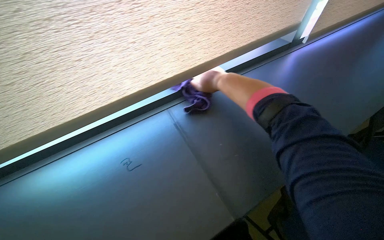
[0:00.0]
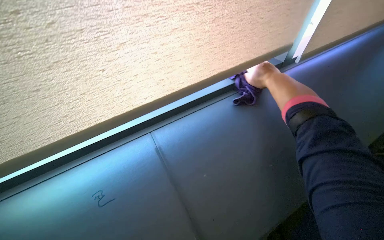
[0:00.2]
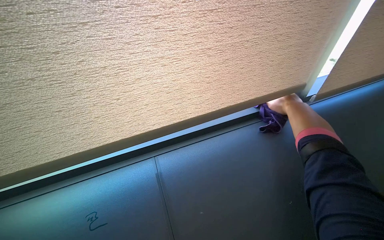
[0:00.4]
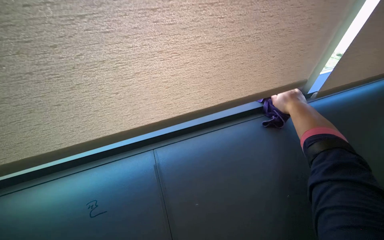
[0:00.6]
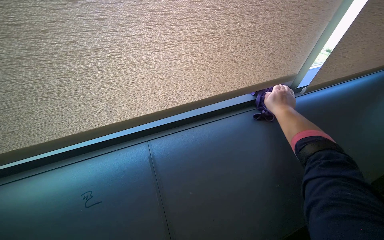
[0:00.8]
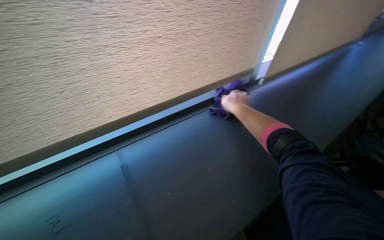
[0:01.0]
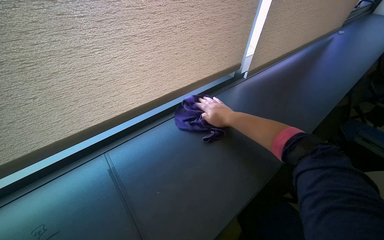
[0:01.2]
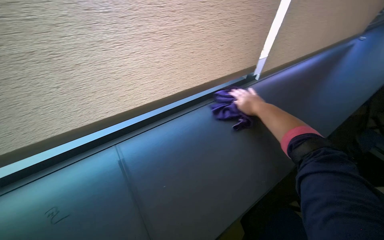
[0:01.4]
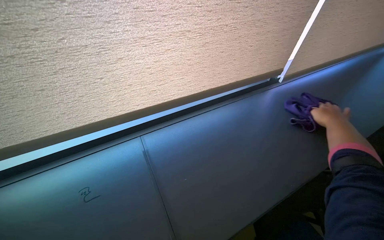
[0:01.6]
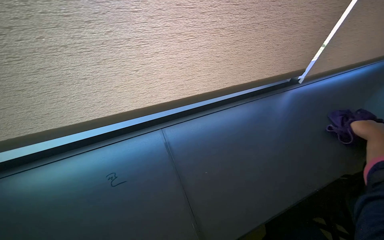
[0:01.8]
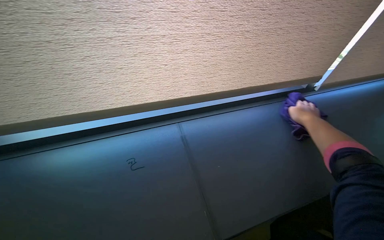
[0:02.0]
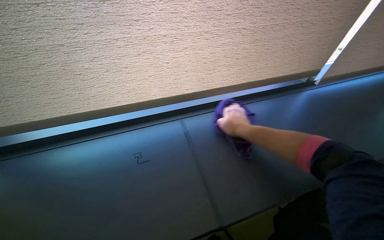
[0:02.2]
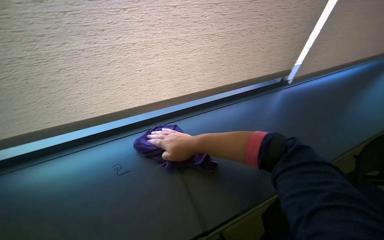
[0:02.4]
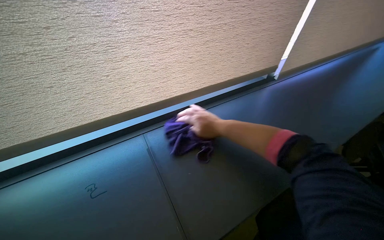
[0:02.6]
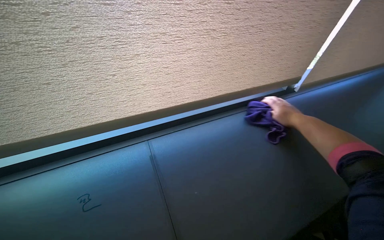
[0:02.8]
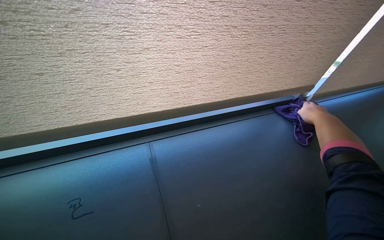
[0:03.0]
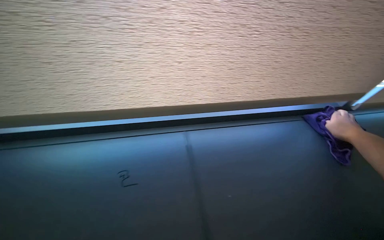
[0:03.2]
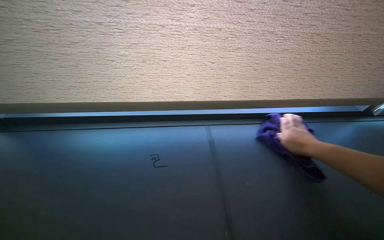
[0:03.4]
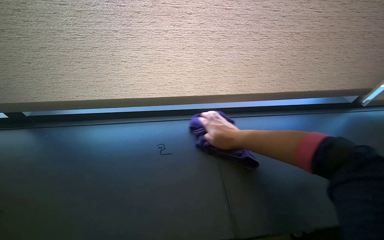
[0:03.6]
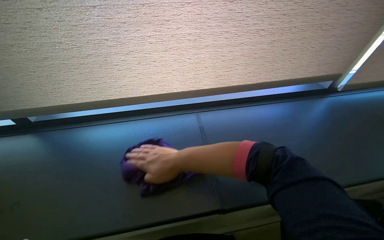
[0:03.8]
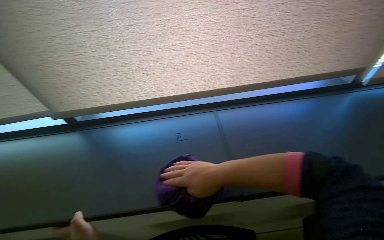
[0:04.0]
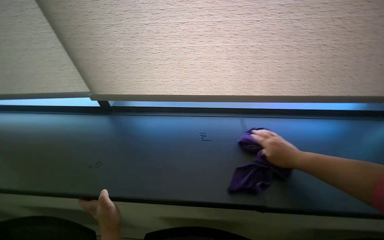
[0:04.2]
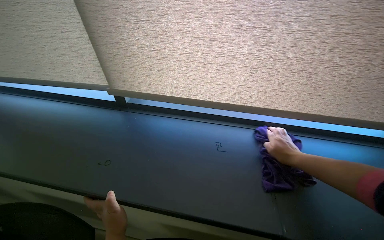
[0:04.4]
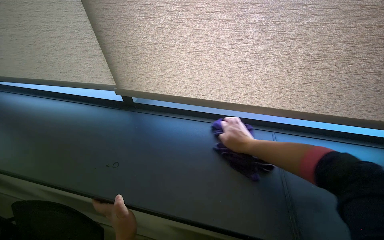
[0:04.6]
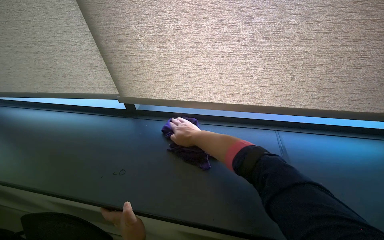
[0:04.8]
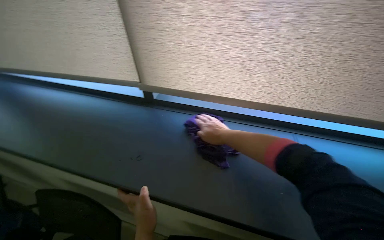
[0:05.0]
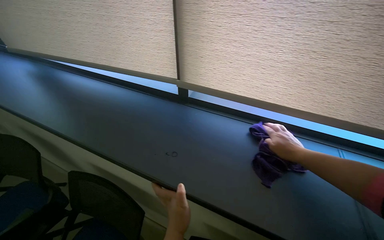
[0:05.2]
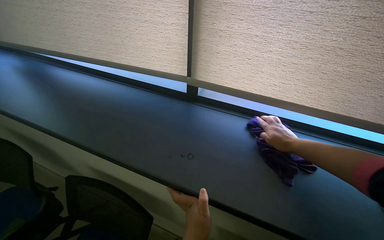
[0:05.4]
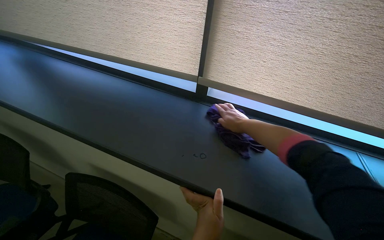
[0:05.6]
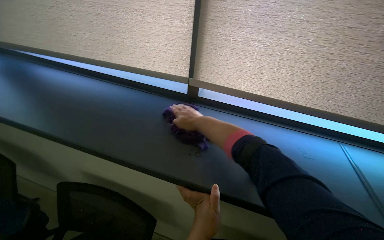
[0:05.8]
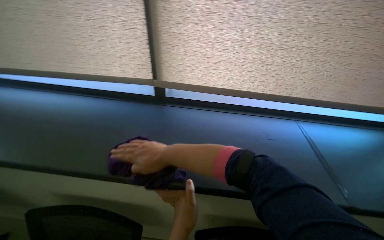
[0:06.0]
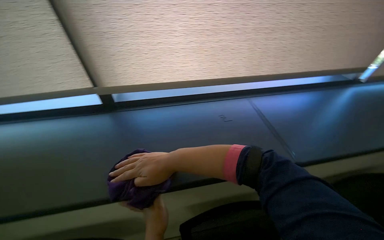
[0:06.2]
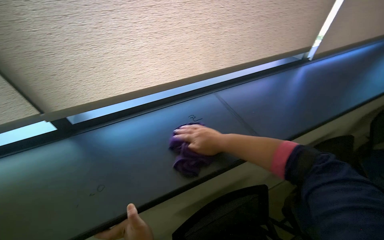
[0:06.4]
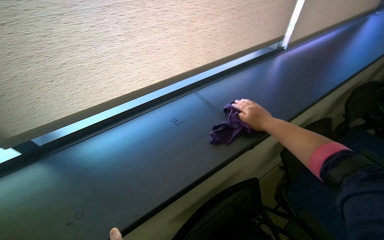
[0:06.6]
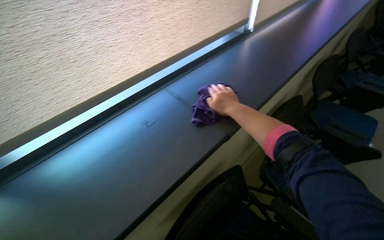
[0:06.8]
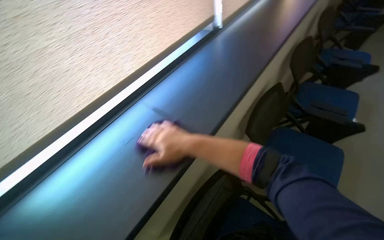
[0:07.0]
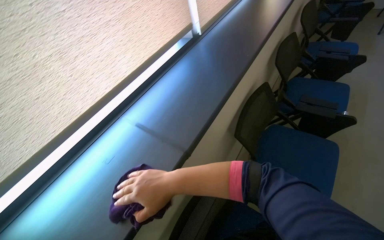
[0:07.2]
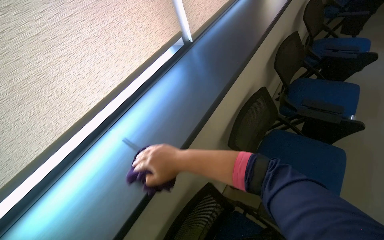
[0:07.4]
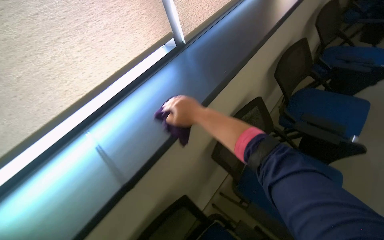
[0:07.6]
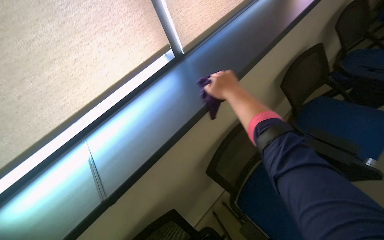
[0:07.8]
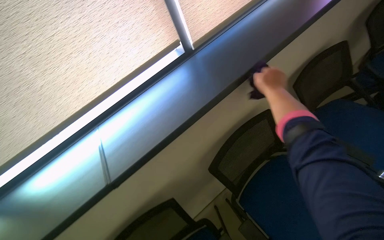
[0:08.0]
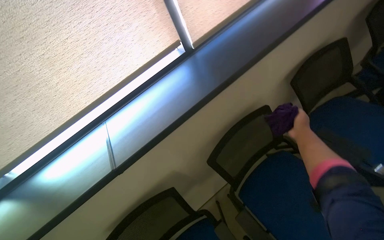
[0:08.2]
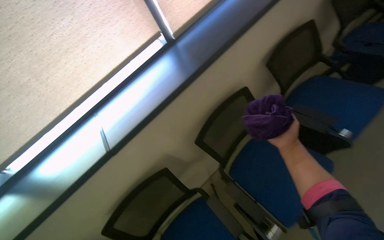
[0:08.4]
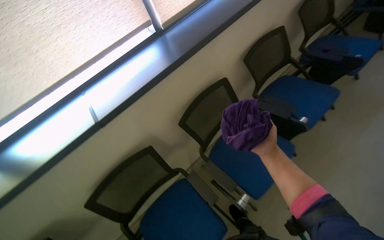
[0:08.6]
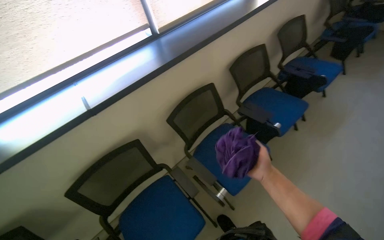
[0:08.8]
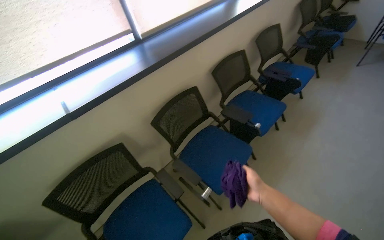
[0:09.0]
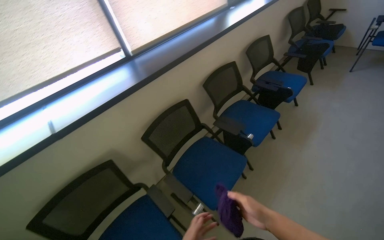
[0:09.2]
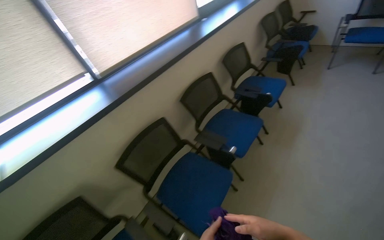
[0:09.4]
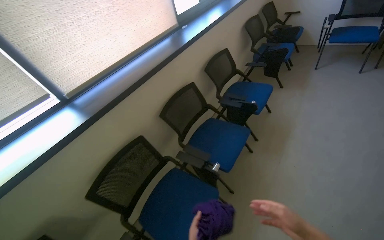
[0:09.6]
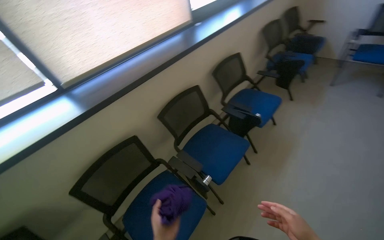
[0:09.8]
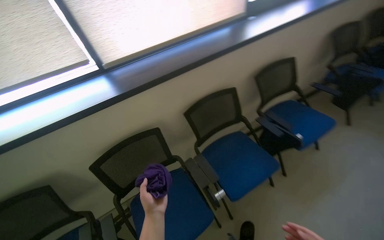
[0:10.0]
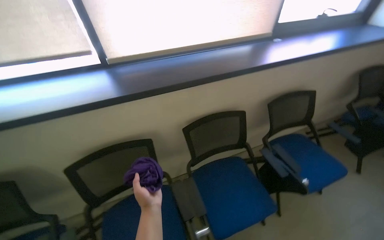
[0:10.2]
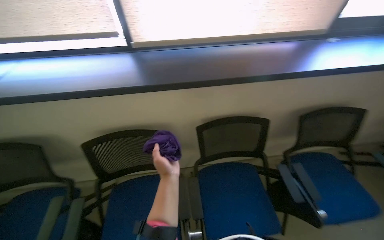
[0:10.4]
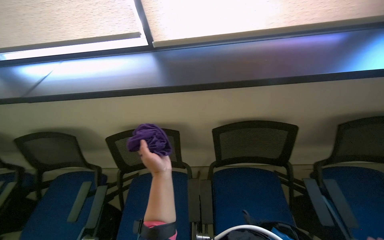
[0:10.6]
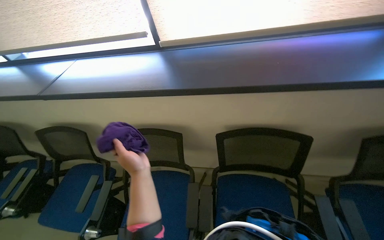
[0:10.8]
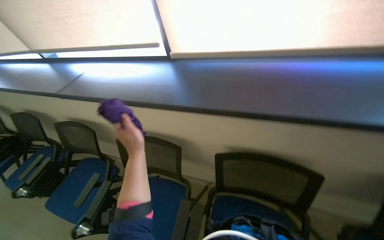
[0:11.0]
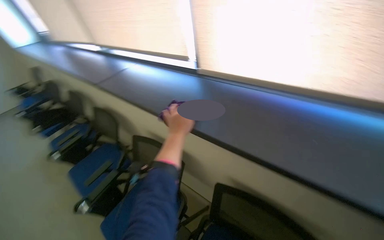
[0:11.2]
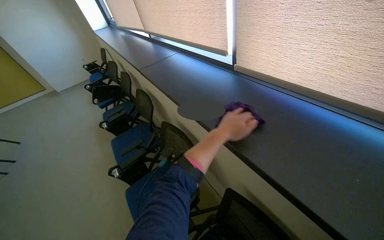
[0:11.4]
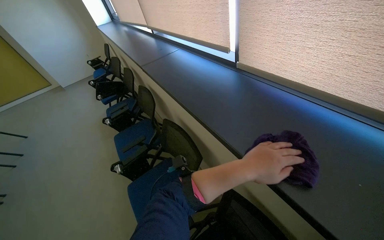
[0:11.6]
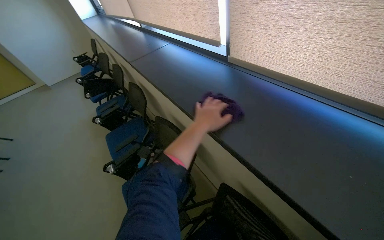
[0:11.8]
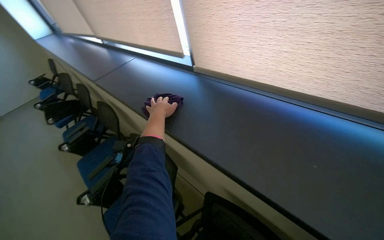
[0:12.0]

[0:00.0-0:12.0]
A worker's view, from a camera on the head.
Job: wiping surfaces.
The whole recording: Wiping window sill. The worker wipes the window sill and frame with a purple cloth.
0:00.0 to 0:01.6: The view tips upward by approximately 15 degrees.
0:03.0 to 0:04.4: The wearer looks about 30 degrees further to the left. The right hand moves roughly 60 cm to the left and comes back.
0:04.4 to 0:06.0: The right hand moves left and right over about 40 cm, changing direction 2 times.
0:06.0 to 0:07.6: The camera travels some 50 cm. The head turns to the right by some 55 degrees.
0:07.6 to 0:09.0: The head travels roughly 50 cm.
0:09.0 to 0:10.4: The camera travels approximately 80 cm. The wearer looks approximately 40 degrees further to the left.
0:10.4 to 0:12.0: The camera is carried about 50 cm. The wearer looks roughly 50 degrees further to the left.

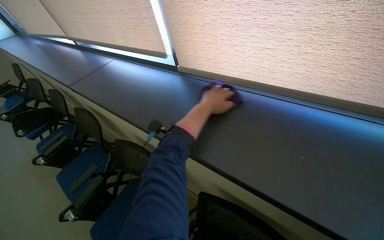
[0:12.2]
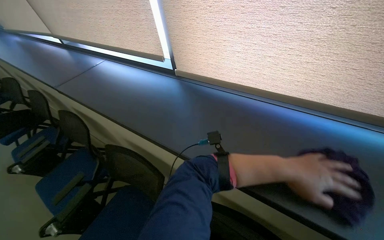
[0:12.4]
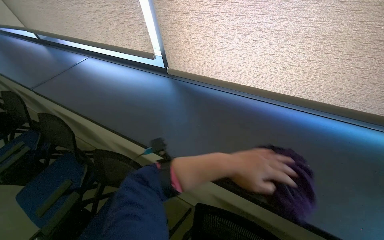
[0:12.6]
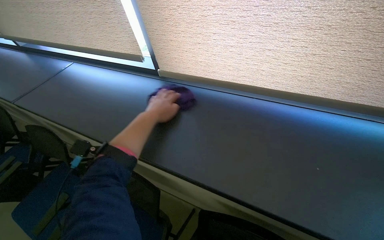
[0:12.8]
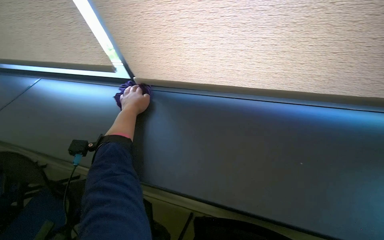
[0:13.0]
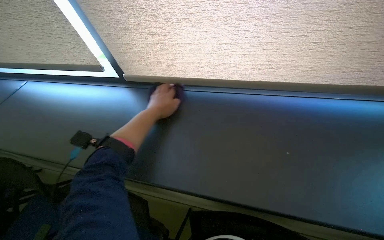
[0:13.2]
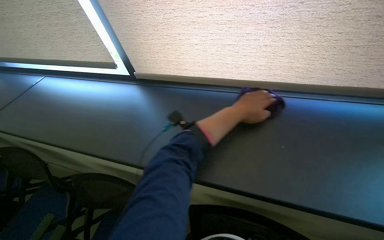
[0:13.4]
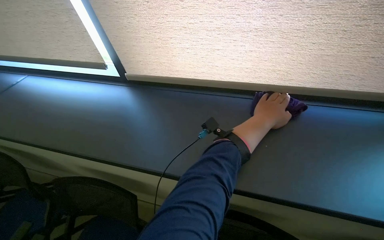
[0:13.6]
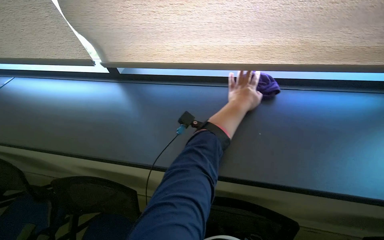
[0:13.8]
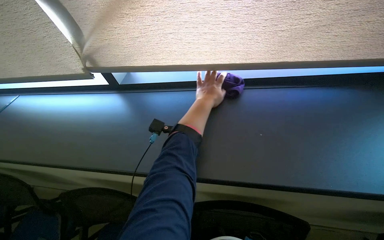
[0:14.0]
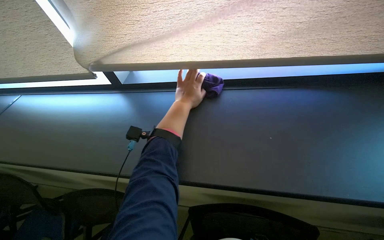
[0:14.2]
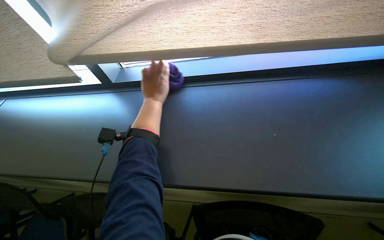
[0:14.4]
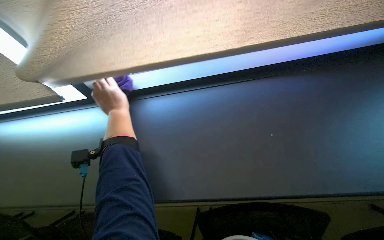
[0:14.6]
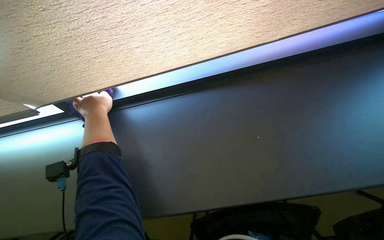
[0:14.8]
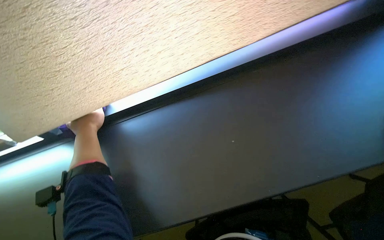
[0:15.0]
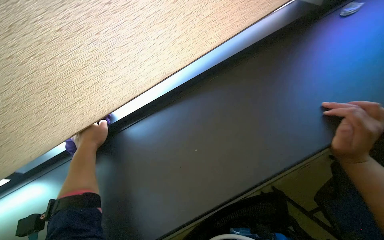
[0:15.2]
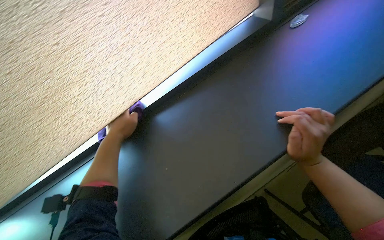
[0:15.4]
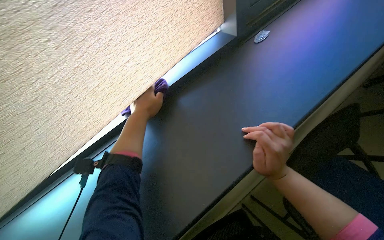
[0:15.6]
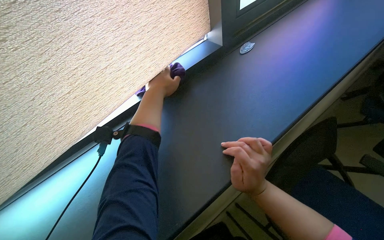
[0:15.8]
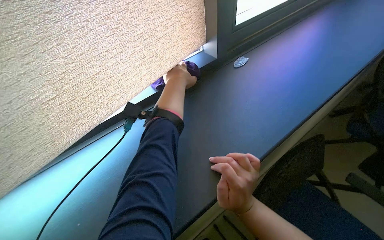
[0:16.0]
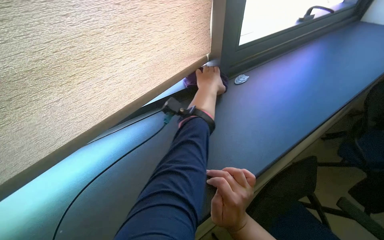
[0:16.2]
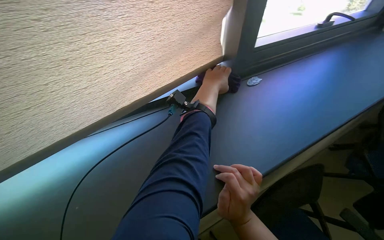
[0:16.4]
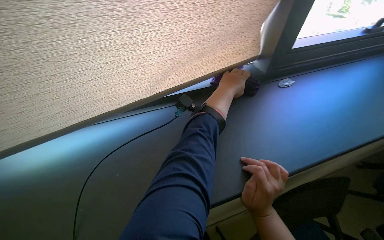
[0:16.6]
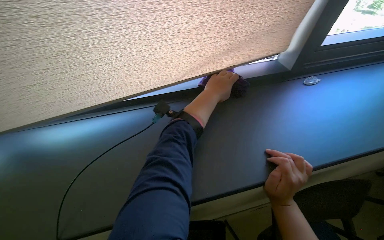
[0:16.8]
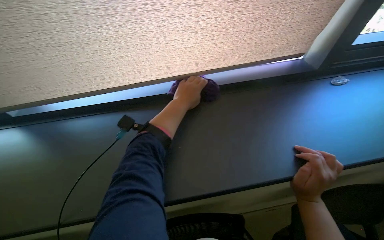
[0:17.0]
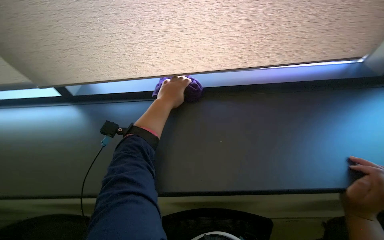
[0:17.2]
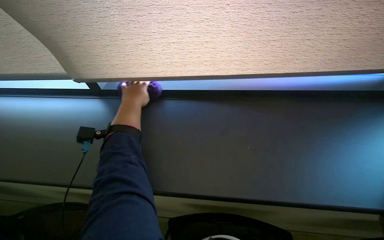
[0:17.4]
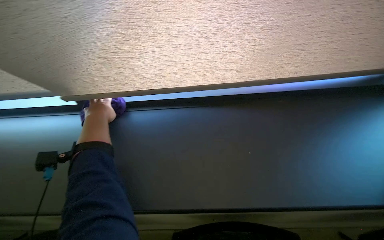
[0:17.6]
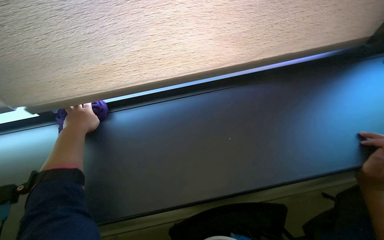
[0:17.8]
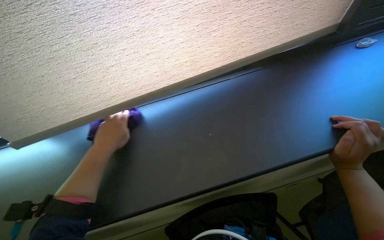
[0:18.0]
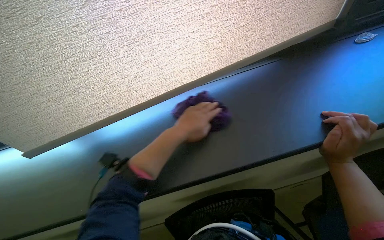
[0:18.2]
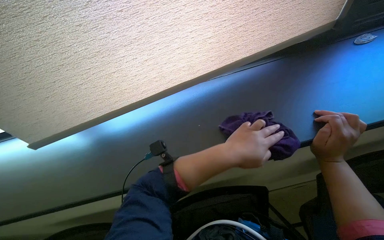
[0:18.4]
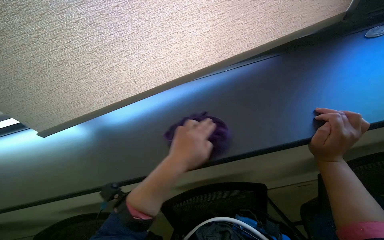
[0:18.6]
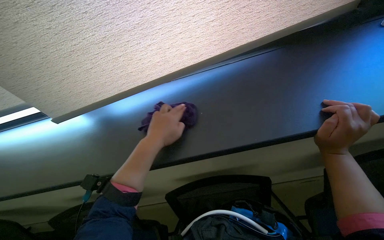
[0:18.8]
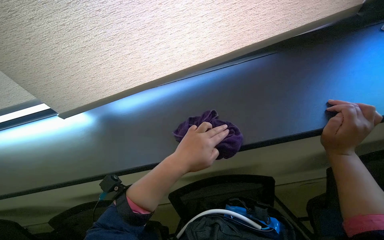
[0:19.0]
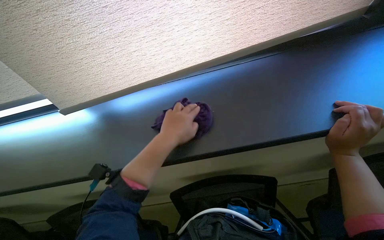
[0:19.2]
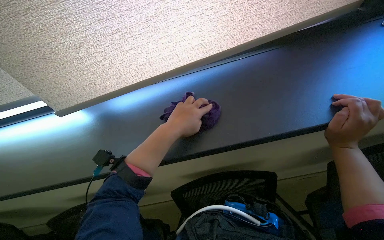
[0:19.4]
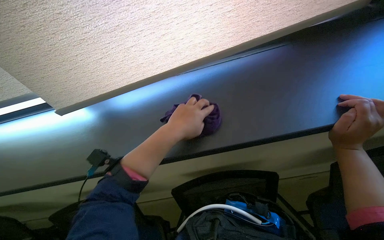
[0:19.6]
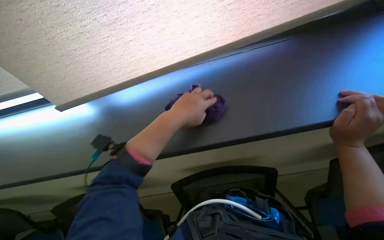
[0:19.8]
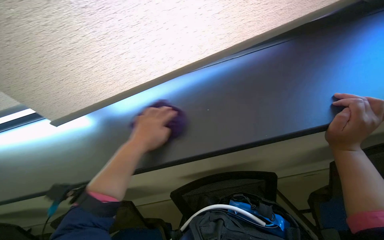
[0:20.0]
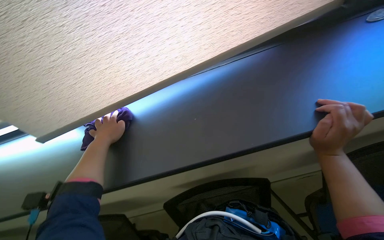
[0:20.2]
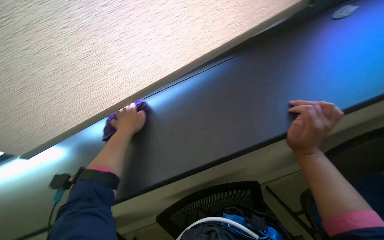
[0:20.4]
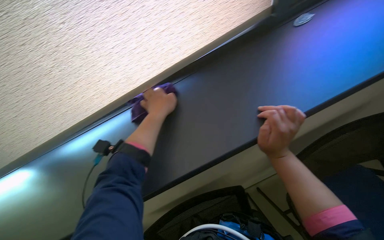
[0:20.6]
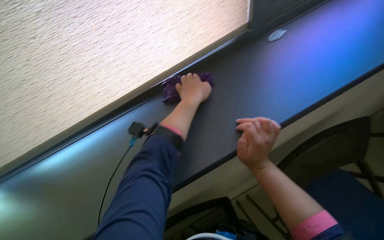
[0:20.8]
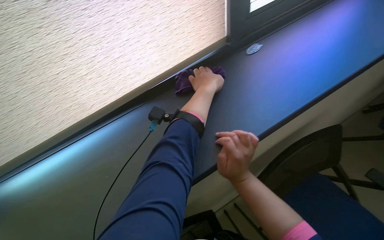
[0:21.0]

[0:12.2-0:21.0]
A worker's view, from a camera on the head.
Job: wiping surfaces.
The whole recording: Wiping window sill. The worker wipes the window sill and frame with a purple cloth.
0:12.2 to 0:13.6: The head rotates some 30 degrees to the right. The left hand goes left and right, roughly 40 cm each way, reversing 2 times.
0:13.6 to 0:15.2: The left hand travels to the left by about 40 cm.
0:15.2 to 0:16.6: The left hand moves to the right and up the picture, approximately 50 cm.
0:16.6 to 0:18.0: The left hand shifts about 50 cm to the left.
0:18.0 to 0:19.6: The left hand travels to the right by approximately 10 cm.
0:19.6 to 0:21.0: The head rotates roughly 20 degrees to the right. The left hand heads up the picture, covering some 25 cm, and travels to the left and back again, about 15 cm each way.
